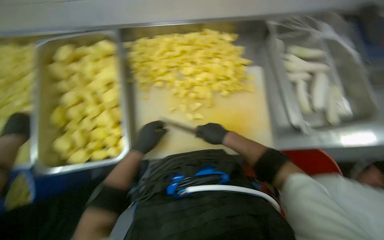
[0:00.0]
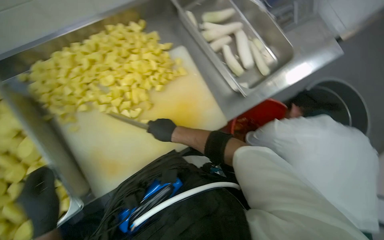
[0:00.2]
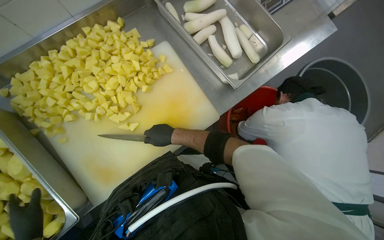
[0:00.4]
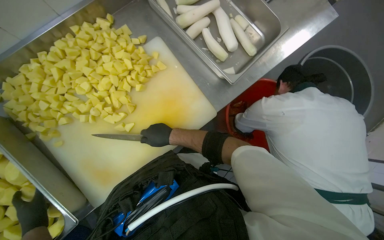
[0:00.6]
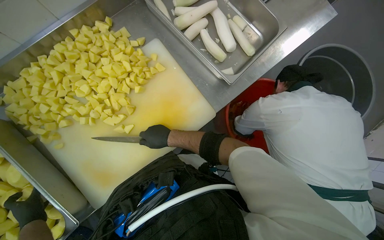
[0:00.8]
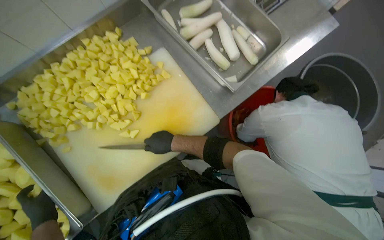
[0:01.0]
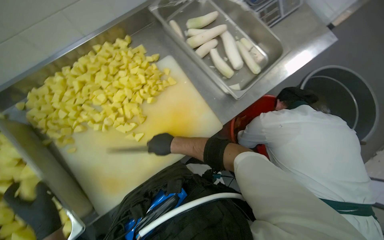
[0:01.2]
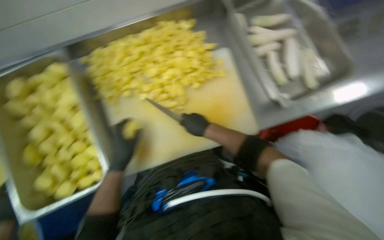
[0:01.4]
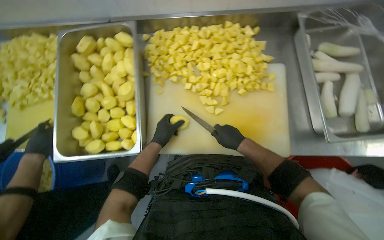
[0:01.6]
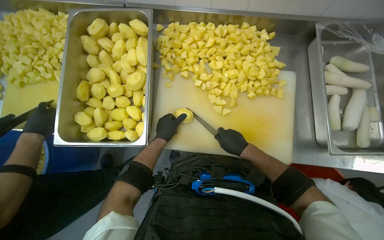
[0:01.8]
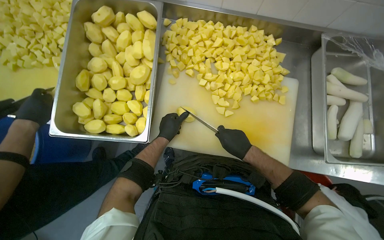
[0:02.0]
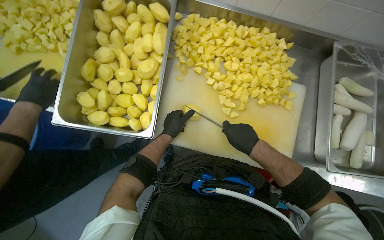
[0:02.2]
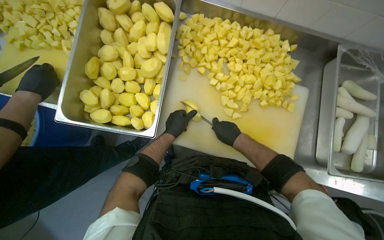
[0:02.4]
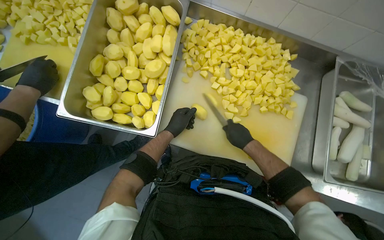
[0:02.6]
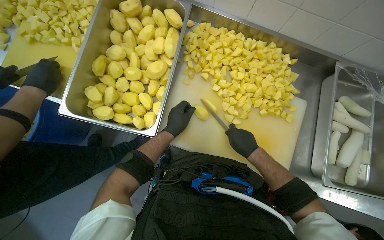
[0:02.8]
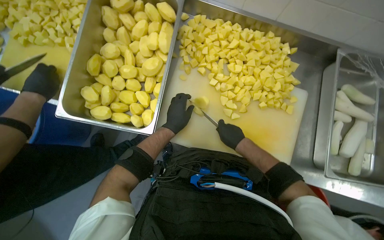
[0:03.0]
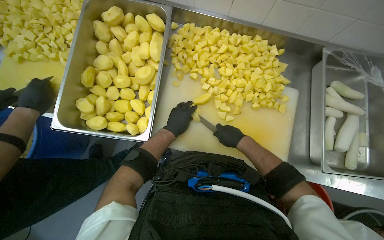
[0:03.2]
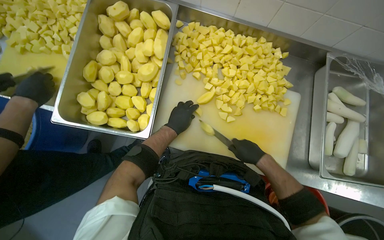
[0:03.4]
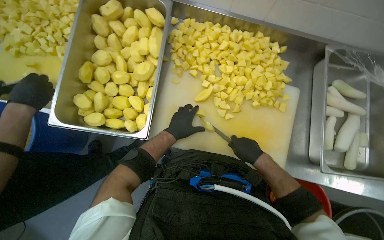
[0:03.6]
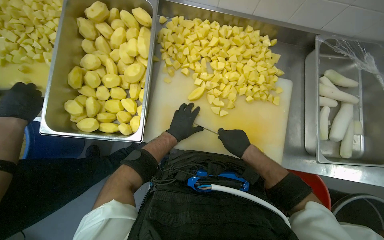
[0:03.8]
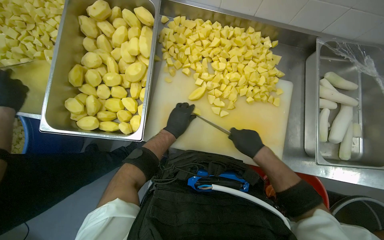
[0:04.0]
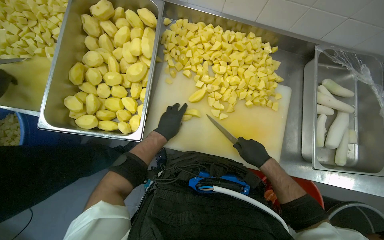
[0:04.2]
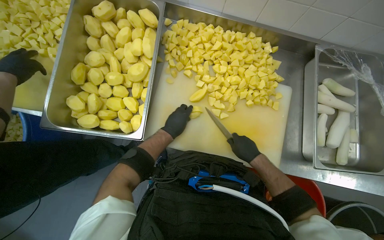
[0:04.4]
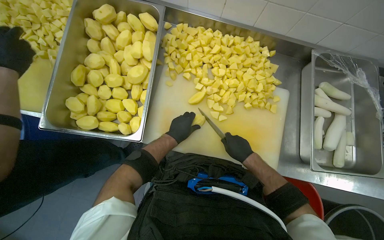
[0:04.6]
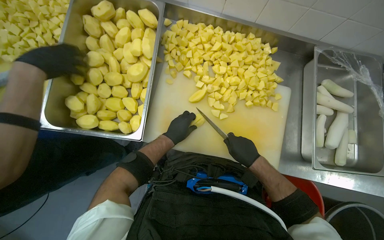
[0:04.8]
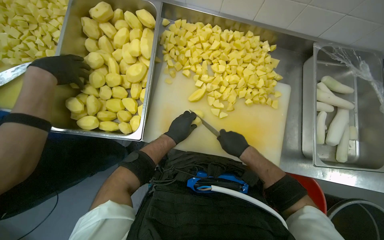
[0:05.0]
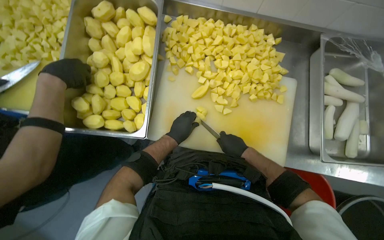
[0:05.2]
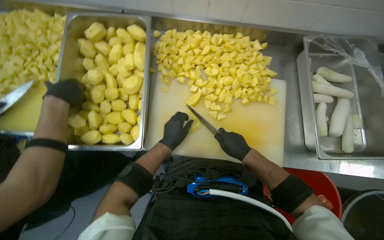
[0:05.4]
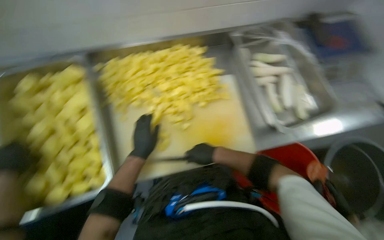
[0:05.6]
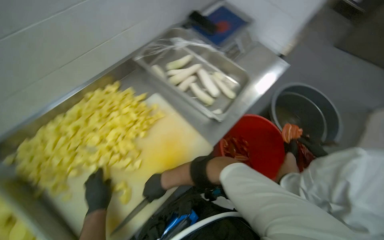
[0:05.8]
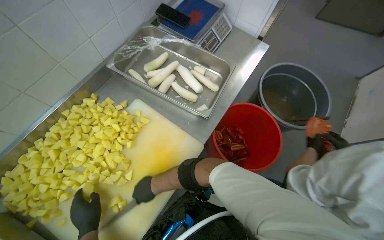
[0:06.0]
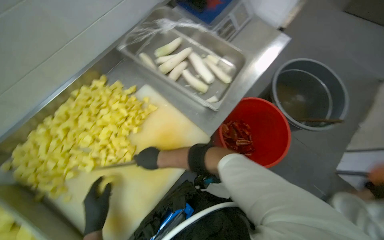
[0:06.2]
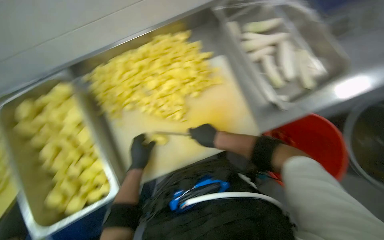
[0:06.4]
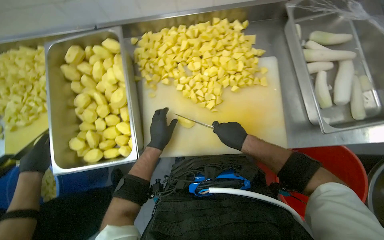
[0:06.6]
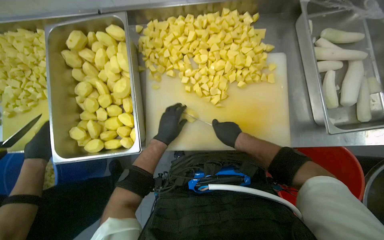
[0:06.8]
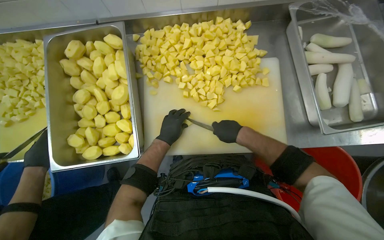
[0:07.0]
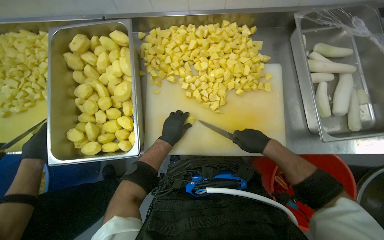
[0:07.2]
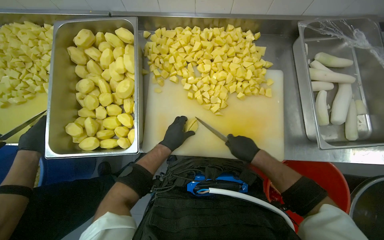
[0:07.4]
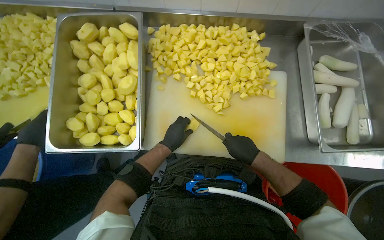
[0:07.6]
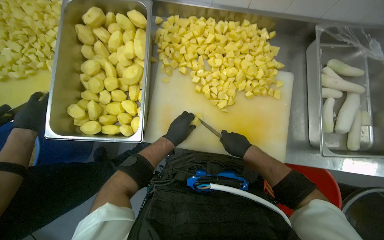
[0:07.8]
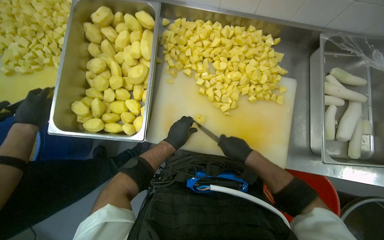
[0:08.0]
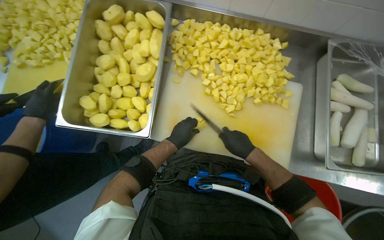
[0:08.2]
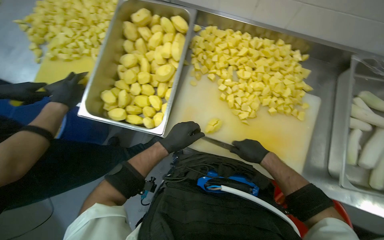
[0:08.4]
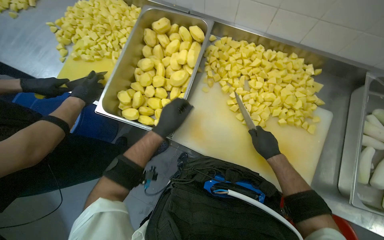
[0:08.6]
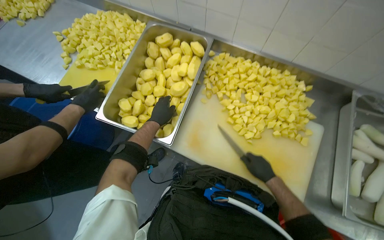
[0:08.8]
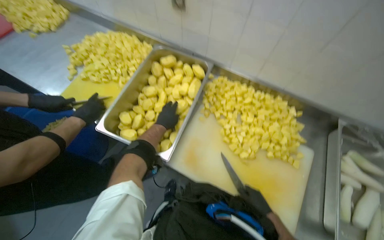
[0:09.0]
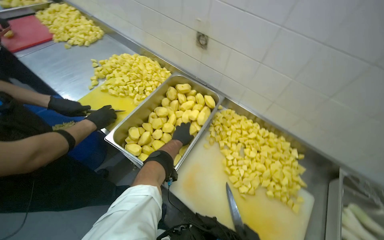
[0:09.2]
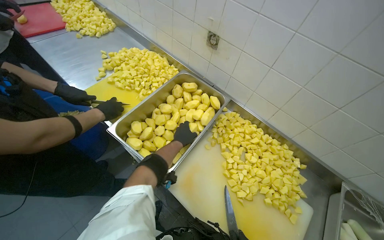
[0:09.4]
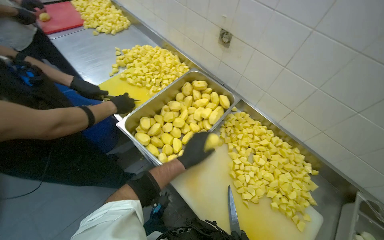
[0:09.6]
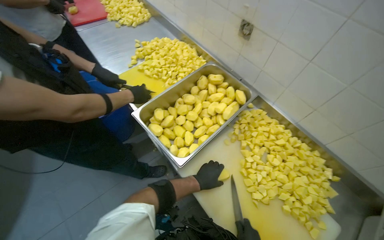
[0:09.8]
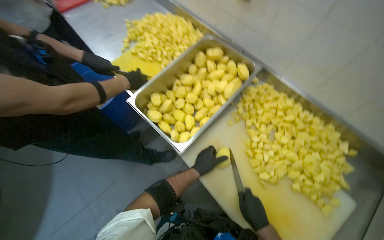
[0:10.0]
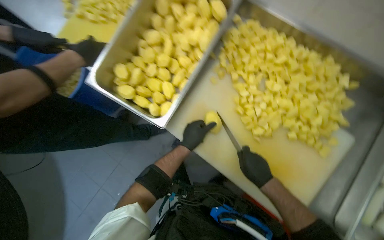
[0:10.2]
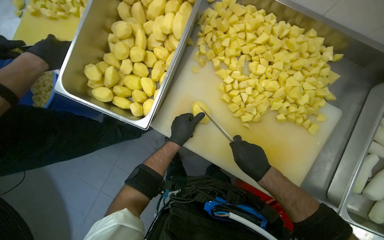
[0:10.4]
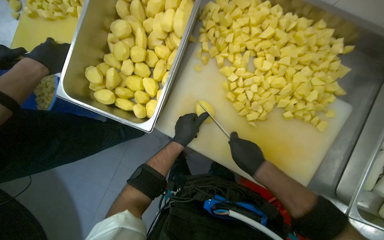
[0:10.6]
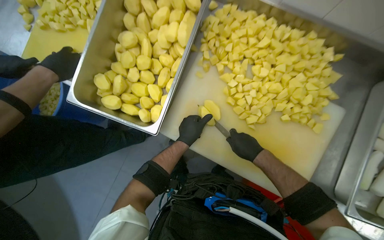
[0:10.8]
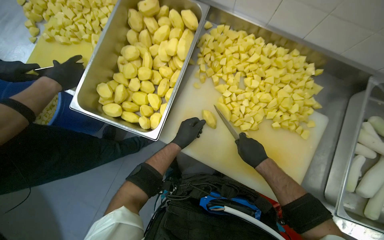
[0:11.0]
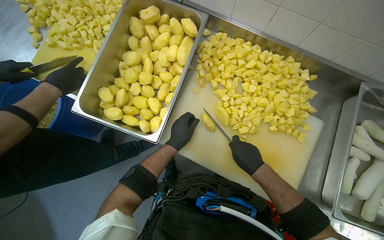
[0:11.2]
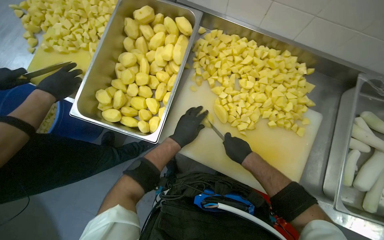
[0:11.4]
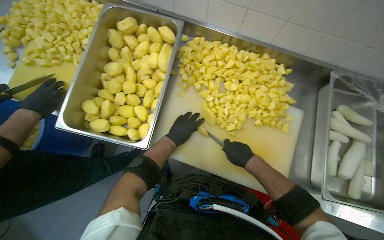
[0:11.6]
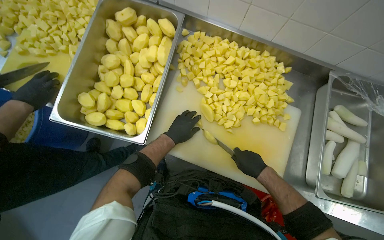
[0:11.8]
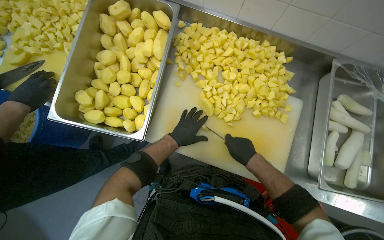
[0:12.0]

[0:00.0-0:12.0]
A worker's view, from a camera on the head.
Job: preparing food.
The whole recording: Chopping Potatoes. The worker uses a knife to chop peeled potatoes into smaller pieces on a cutting board.
0:03.0 to 0:04.4: The right hand travels to the right by some 10 cm.
0:04.4 to 0:06.0: The head rotates roughly 70 degrees to the right.
0:06.0 to 0:07.6: The head turns to the left by approximately 60 degrees. The camera pitches downward, by about 10 degrees.
0:07.6 to 0:09.0: The view tips upward by approximately 15 degrees. The left hand moves up the picture, about 10 cm.
0:09.0 to 0:10.4: The view tips downward by about 20 degrees.

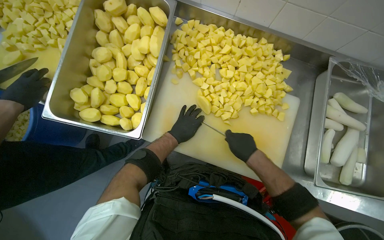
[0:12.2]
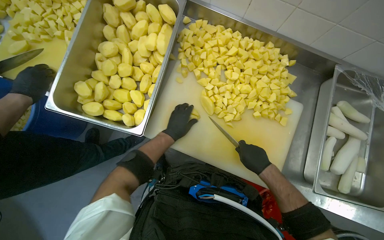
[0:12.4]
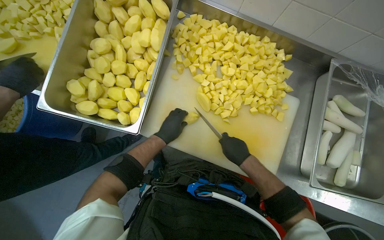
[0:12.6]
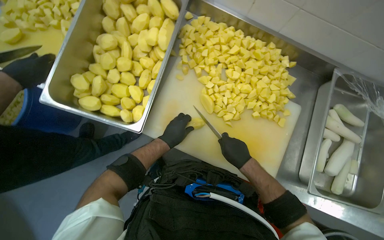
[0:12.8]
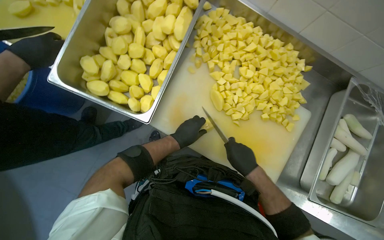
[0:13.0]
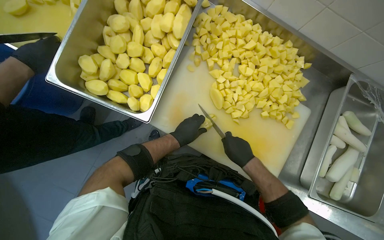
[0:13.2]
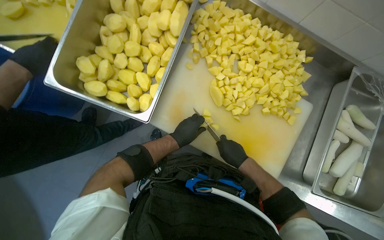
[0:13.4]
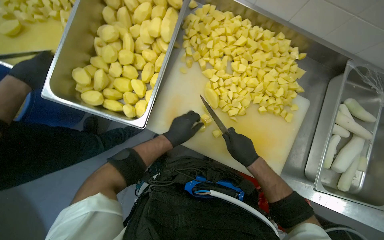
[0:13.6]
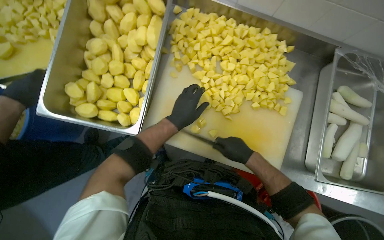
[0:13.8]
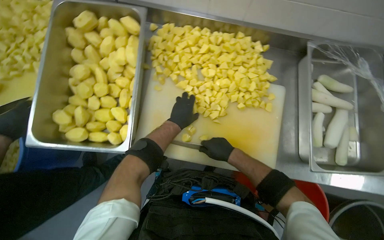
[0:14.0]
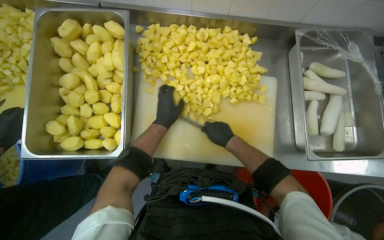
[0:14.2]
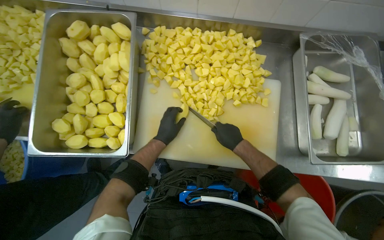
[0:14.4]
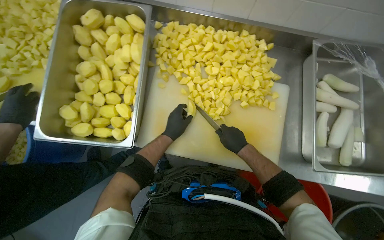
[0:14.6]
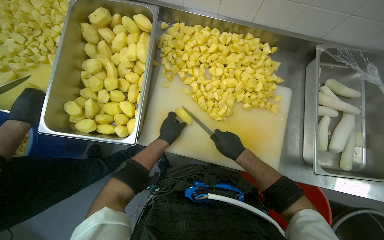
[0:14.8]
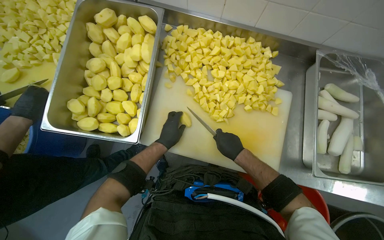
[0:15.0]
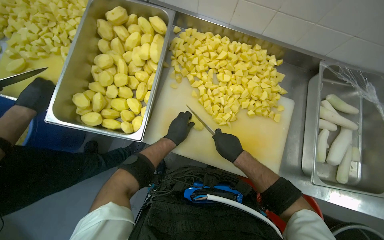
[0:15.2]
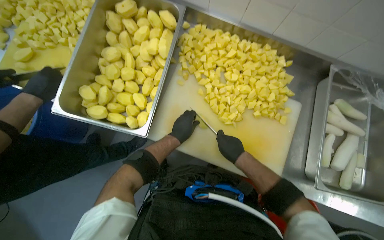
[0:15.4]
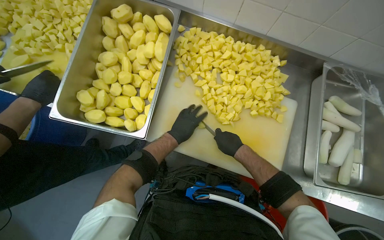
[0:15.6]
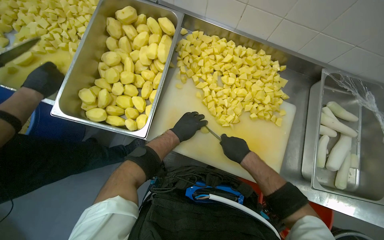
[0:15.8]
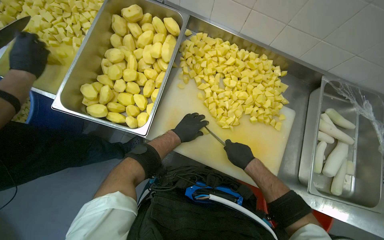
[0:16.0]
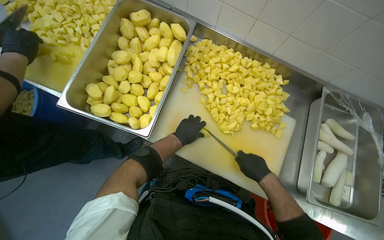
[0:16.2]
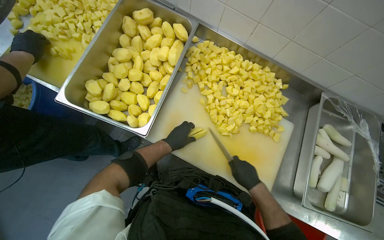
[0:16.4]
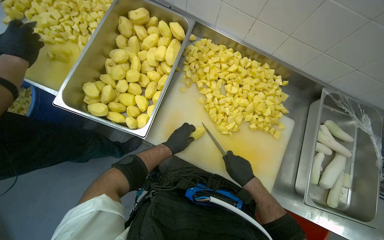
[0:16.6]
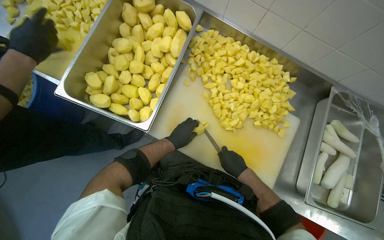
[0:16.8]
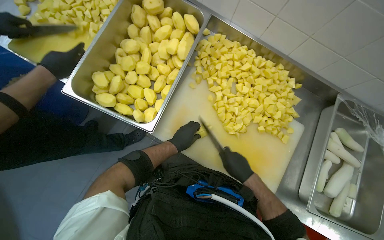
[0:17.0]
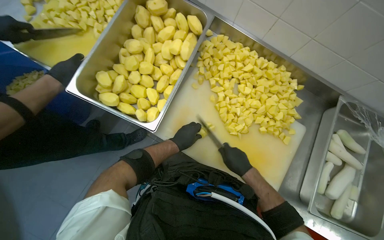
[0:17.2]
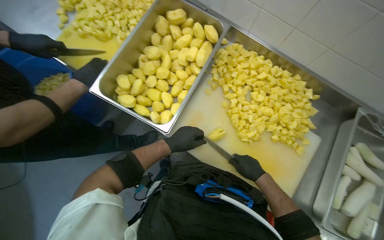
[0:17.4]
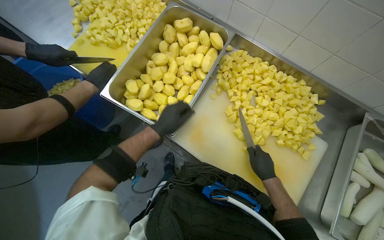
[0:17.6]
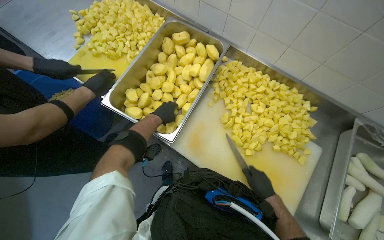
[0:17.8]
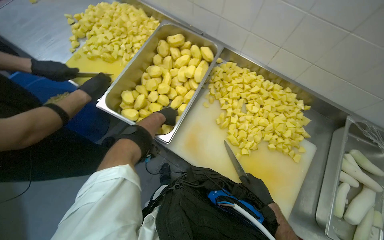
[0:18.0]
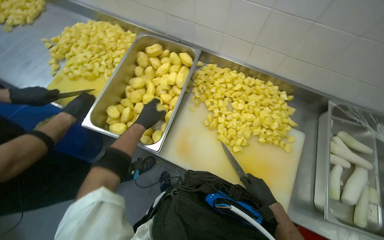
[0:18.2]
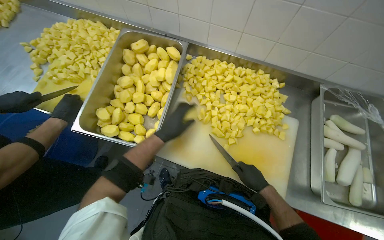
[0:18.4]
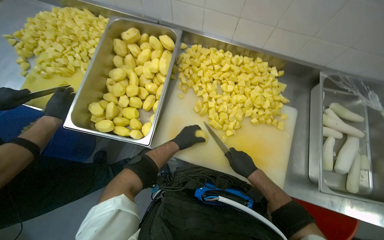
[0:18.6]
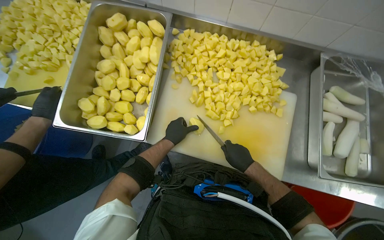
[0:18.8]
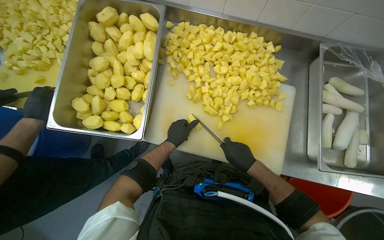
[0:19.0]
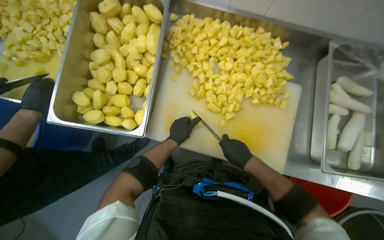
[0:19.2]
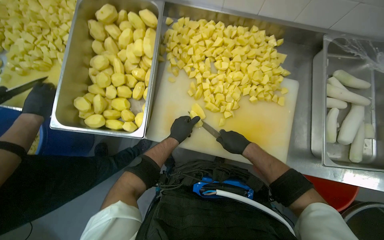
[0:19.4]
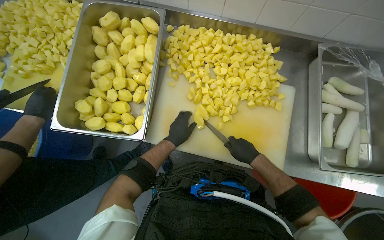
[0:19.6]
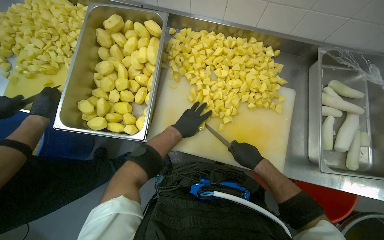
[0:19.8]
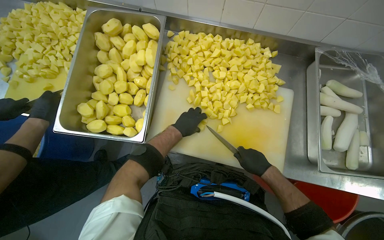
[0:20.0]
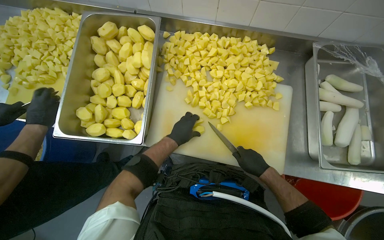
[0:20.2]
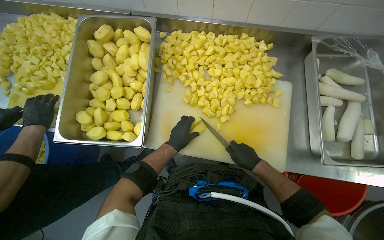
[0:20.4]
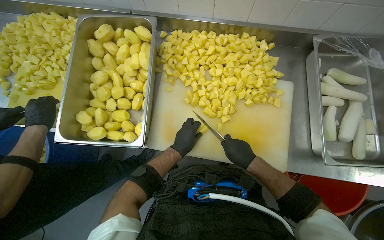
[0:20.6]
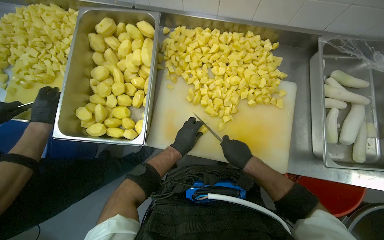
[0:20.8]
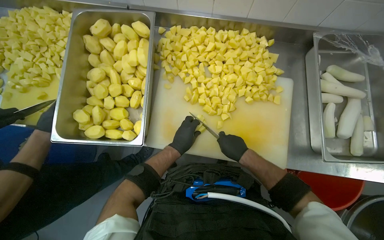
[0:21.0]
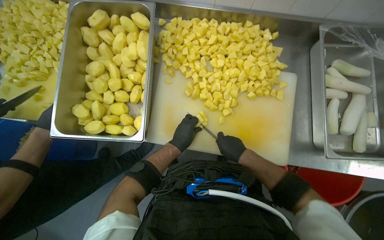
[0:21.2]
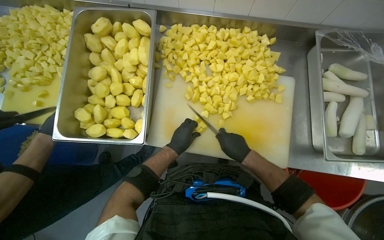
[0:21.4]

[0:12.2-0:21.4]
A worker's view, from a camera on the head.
Job: preparing food.
The whole recording: Chopping Potatoes. The worker uses a knife to chop peeled potatoes into smaller pieces on a cutting board.
0:12.2 to 0:13.8: The left hand is displaced nearer to the camera by roughly 10 cm.
0:15.2 to 0:16.8: The hands are busy where they are.
0:16.8 to 0:18.4: The left hand swings nearer and farther, roughly 15 cm each way, with 2 reversals.
0:18.4 to 0:19.8: The left hand heads farther from the camera, covering some 10 cm.
0:19.8 to 0:21.4: The hands are busy where they are.
